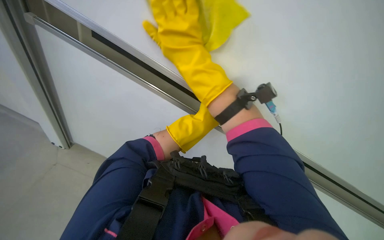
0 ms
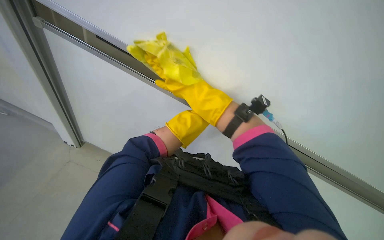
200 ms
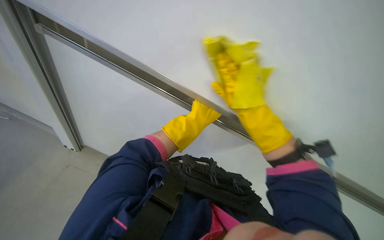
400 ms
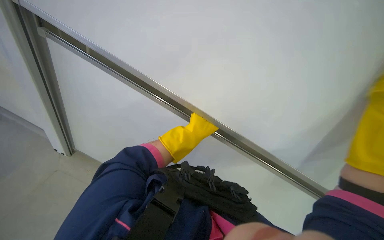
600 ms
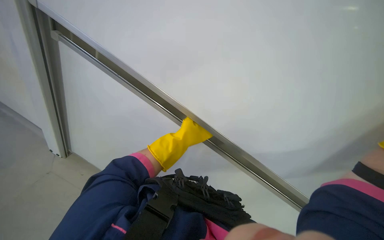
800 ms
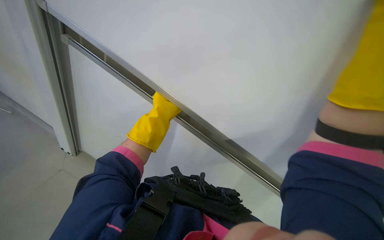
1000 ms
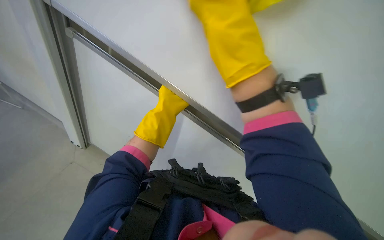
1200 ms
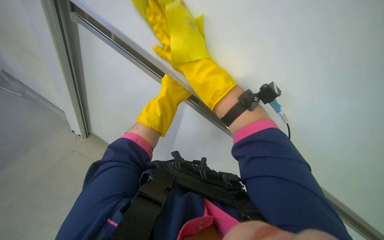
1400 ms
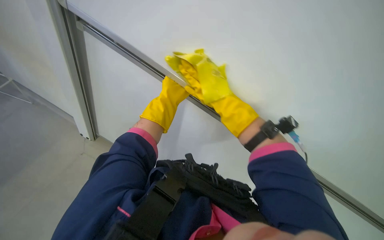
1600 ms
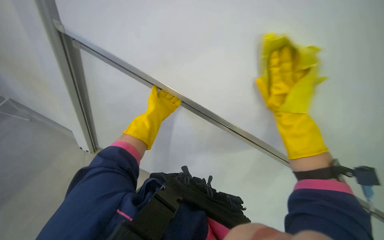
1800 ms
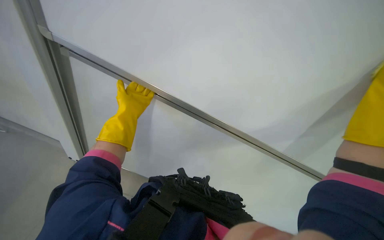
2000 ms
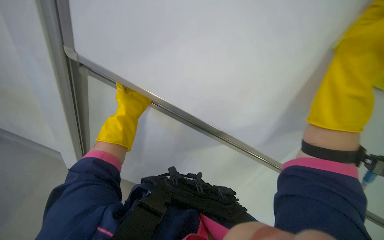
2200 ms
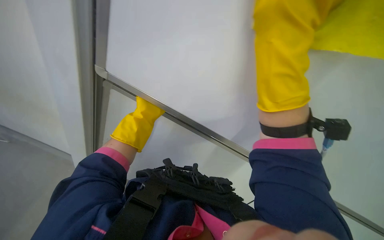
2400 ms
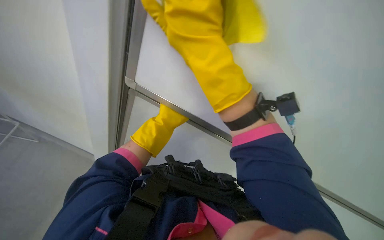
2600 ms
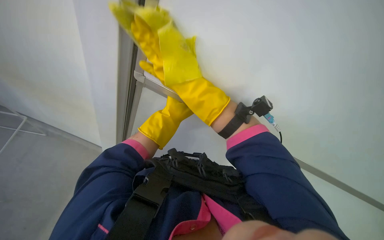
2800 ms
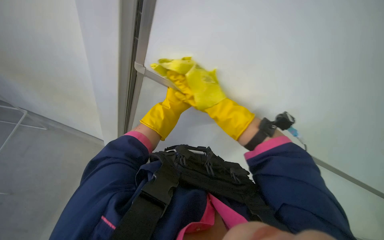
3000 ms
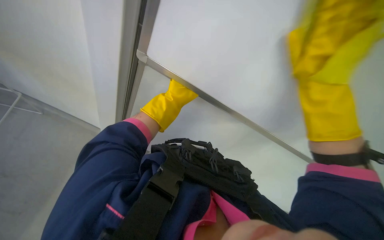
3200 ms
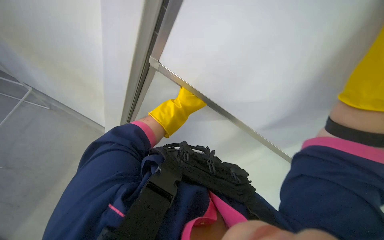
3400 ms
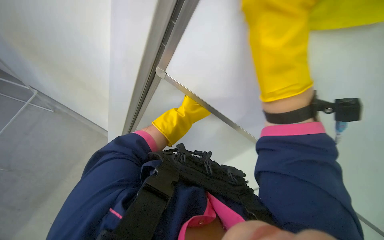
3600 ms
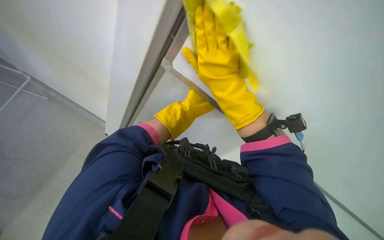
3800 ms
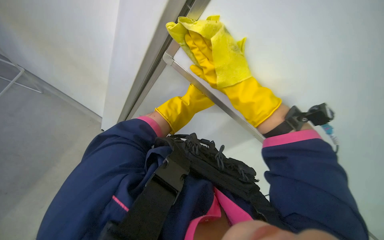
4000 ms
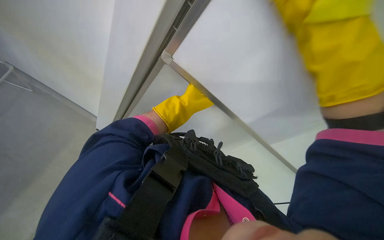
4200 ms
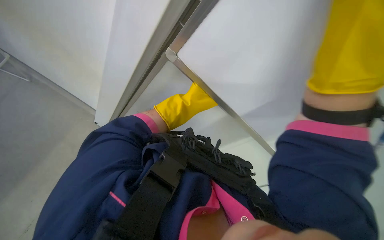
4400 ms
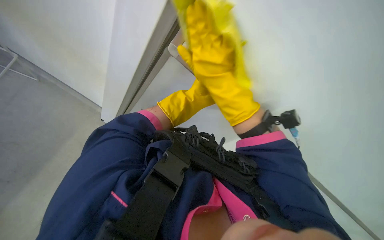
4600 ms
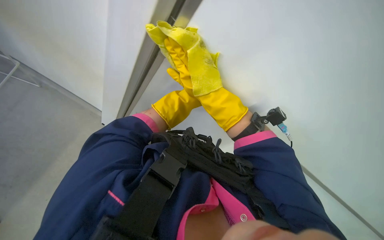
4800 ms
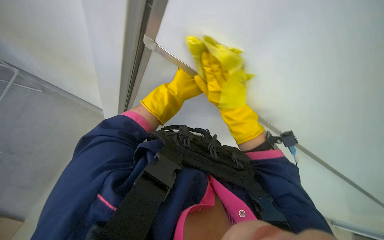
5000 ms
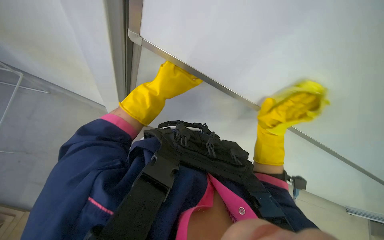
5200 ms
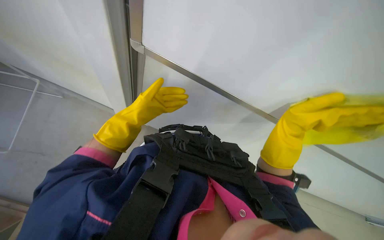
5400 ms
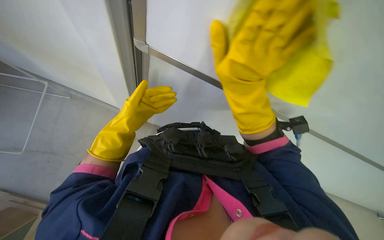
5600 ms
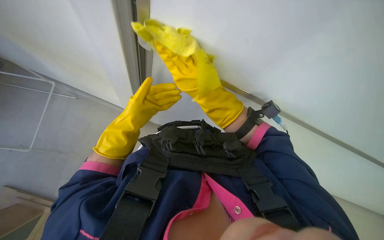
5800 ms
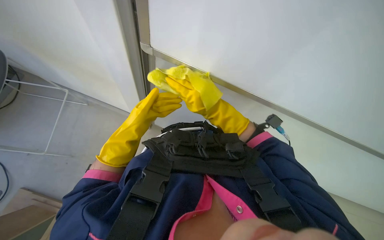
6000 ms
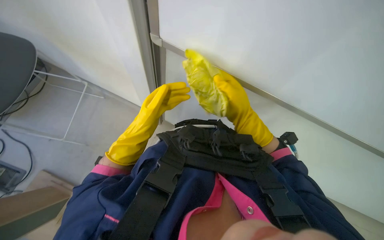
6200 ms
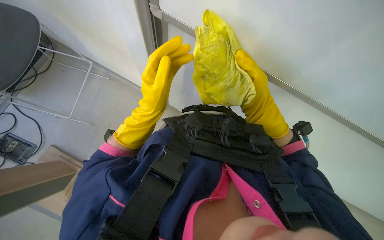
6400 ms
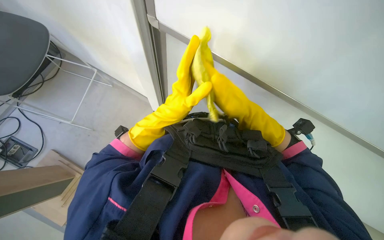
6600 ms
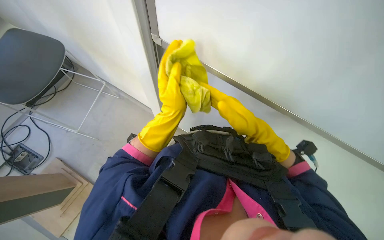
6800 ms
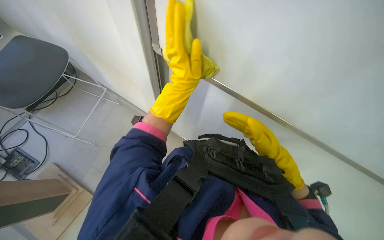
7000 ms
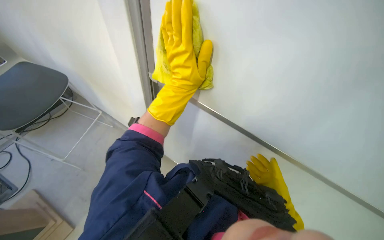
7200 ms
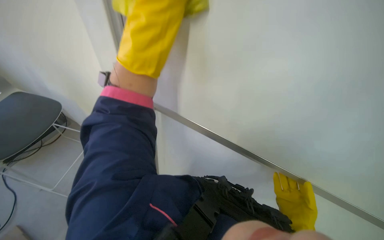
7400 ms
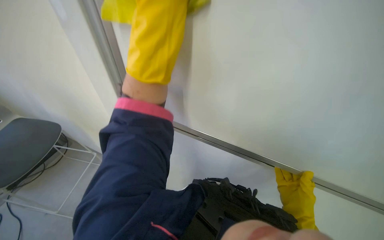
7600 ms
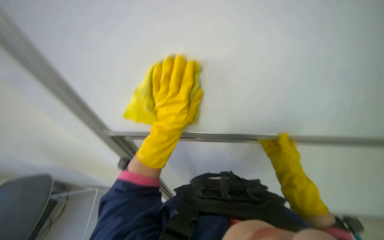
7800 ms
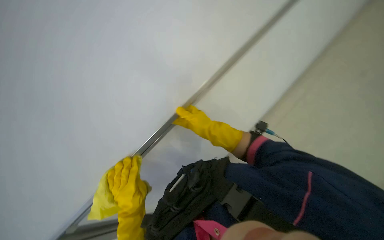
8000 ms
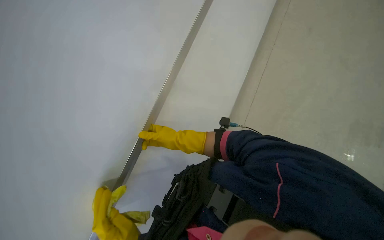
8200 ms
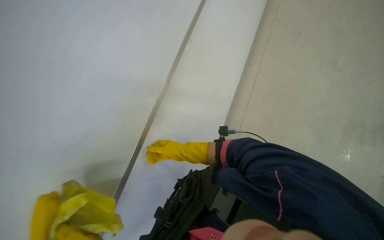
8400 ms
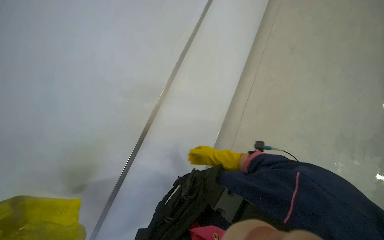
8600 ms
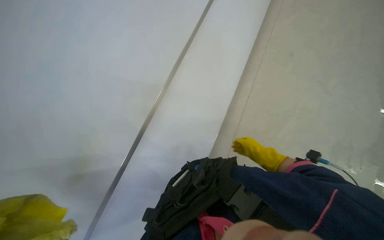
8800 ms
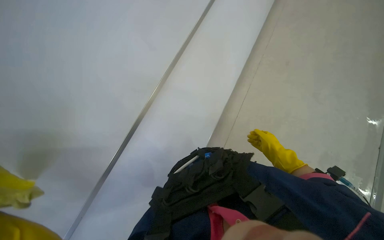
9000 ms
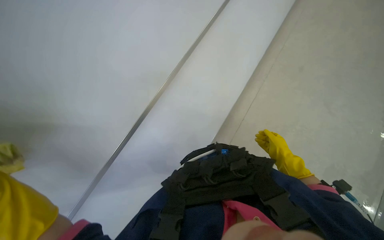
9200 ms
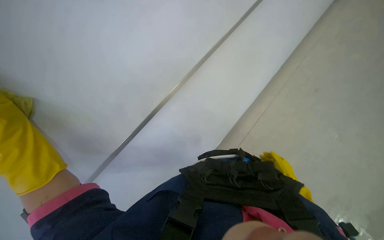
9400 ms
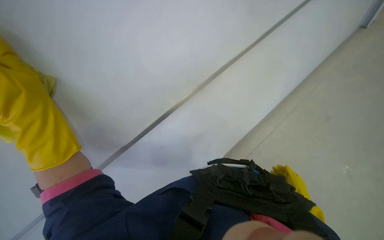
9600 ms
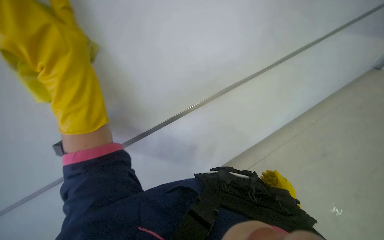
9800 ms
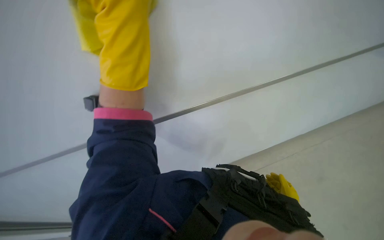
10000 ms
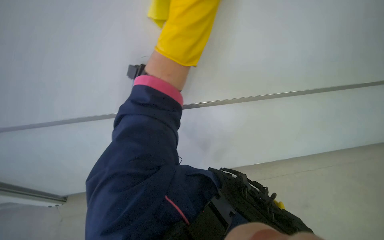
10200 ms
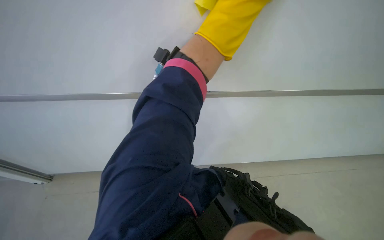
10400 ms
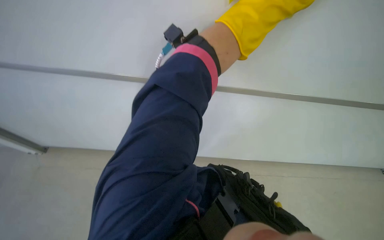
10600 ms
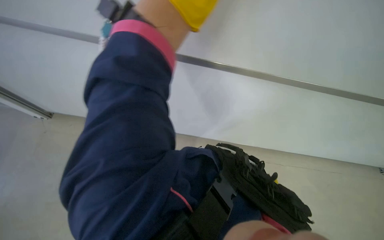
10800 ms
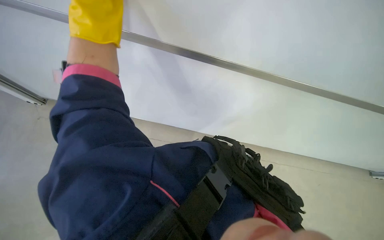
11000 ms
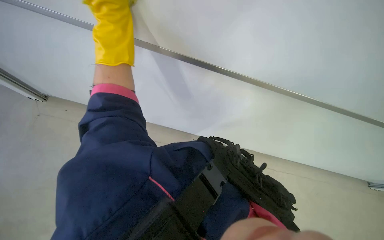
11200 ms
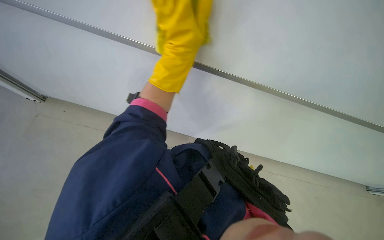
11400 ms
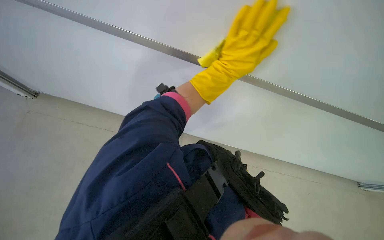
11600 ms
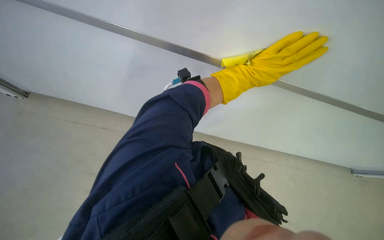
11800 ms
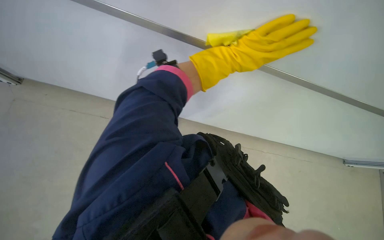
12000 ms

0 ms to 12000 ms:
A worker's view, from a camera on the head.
Job: wiping surfaces.
The whole recording: Cleaning whiteboard. The worker cleans the whiteboard with a cloth.
0 ms to 1600 ms: The left hand moves up the picture, about 25 cm, and goes nearer to the camera and returns, about 15 cm each way.
4400 ms to 6000 ms: The right hand goes nearer and farther, about 30 cm each way, reversing 2 times.
9000 ms to 10400 ms: The scene rotates clockwise by roughly 35 degrees.

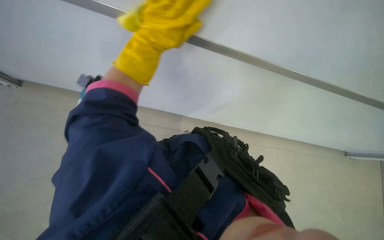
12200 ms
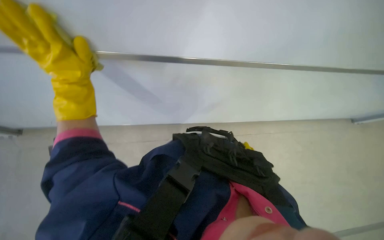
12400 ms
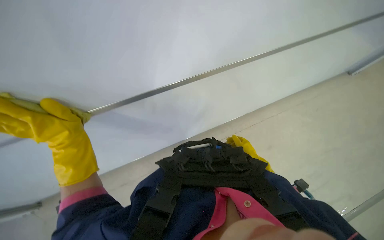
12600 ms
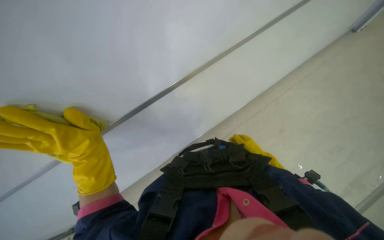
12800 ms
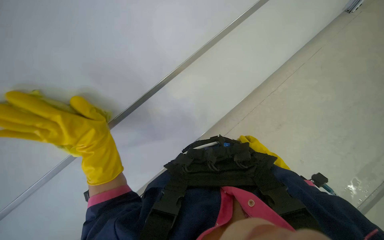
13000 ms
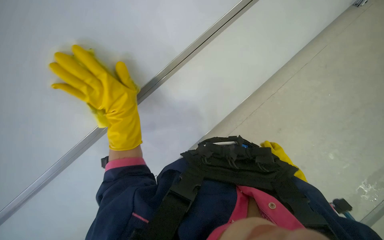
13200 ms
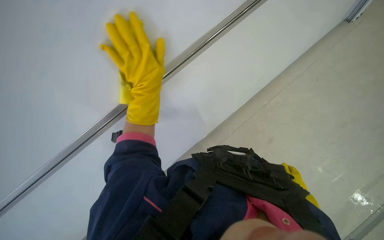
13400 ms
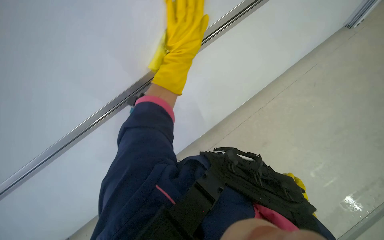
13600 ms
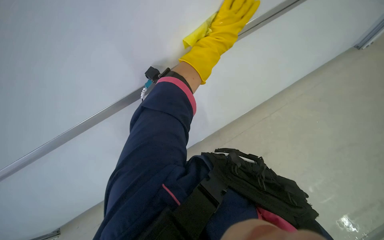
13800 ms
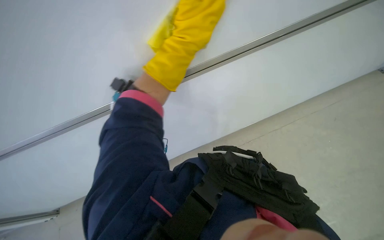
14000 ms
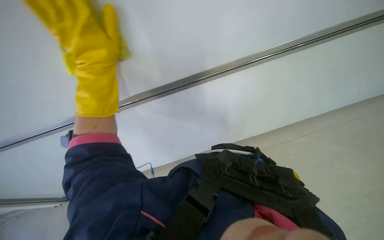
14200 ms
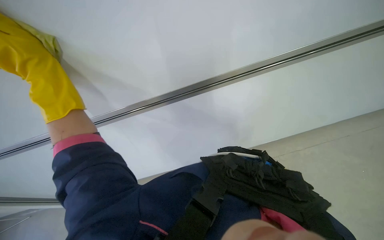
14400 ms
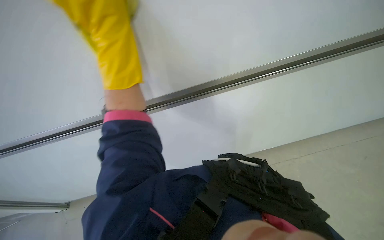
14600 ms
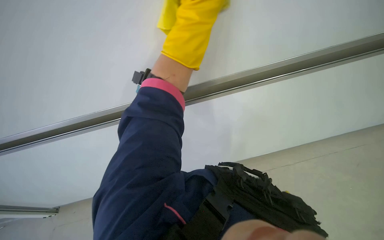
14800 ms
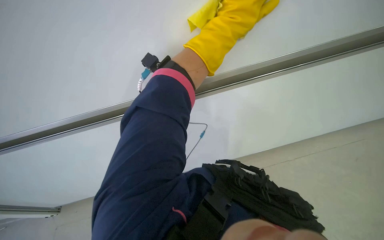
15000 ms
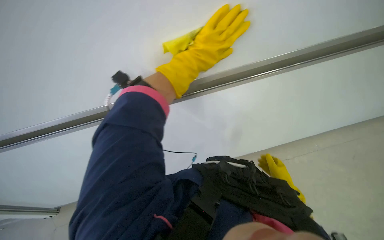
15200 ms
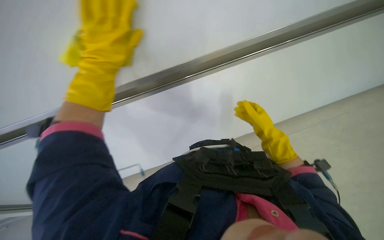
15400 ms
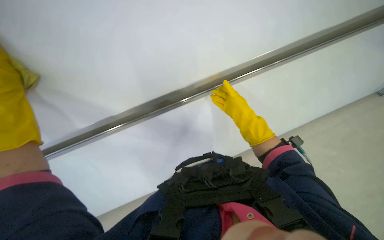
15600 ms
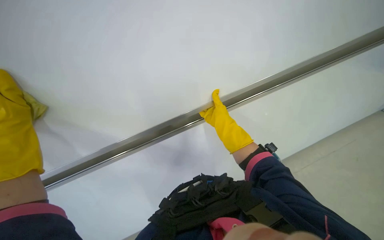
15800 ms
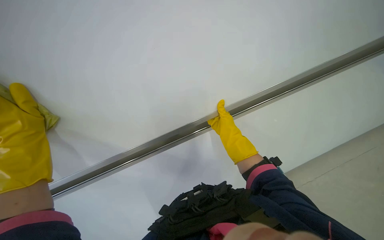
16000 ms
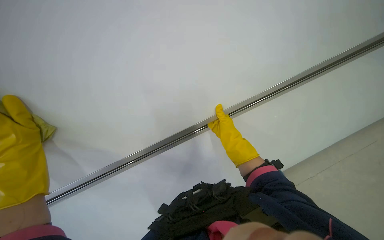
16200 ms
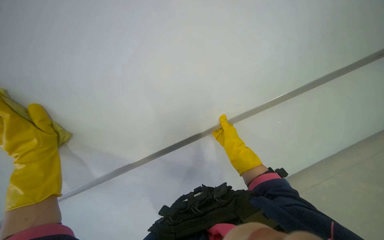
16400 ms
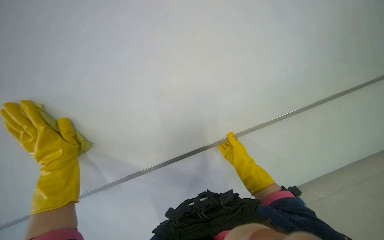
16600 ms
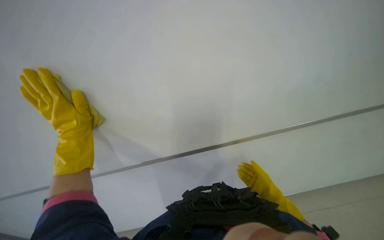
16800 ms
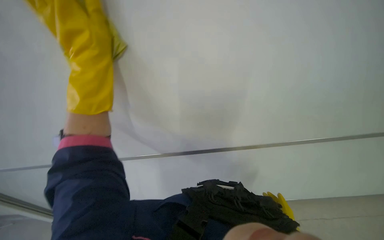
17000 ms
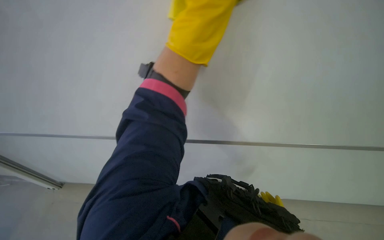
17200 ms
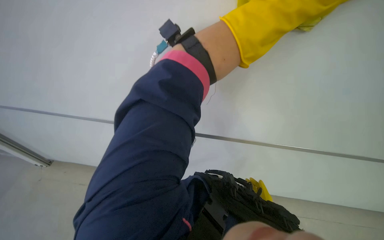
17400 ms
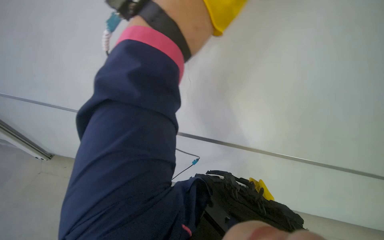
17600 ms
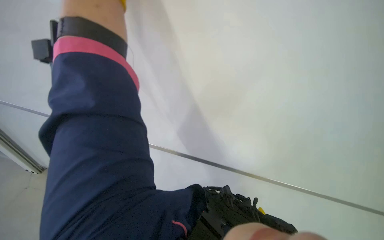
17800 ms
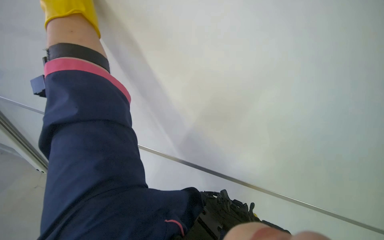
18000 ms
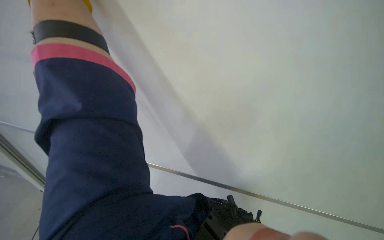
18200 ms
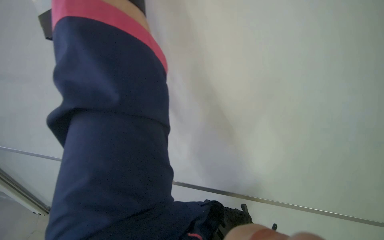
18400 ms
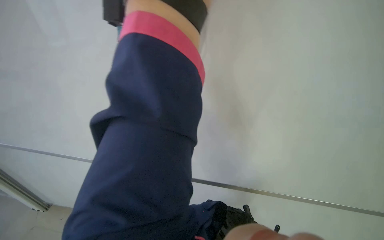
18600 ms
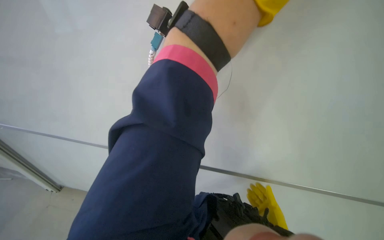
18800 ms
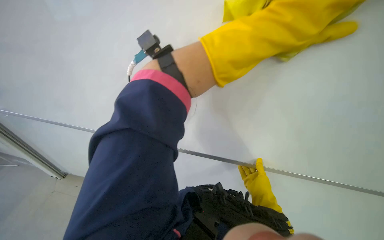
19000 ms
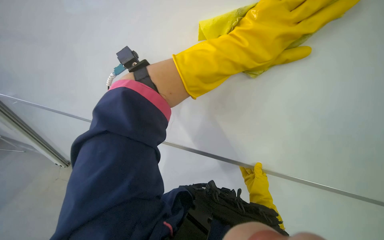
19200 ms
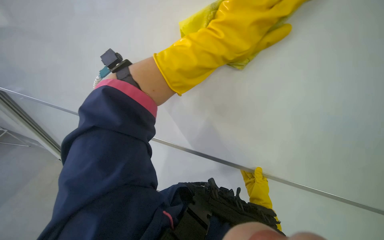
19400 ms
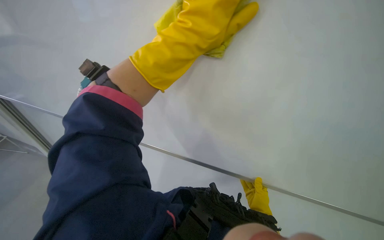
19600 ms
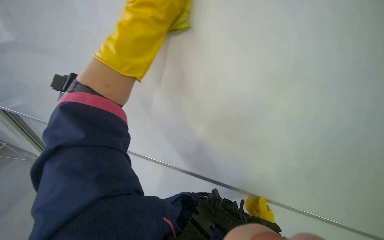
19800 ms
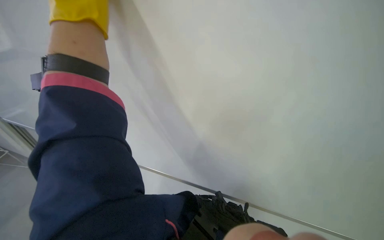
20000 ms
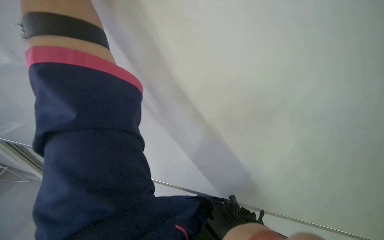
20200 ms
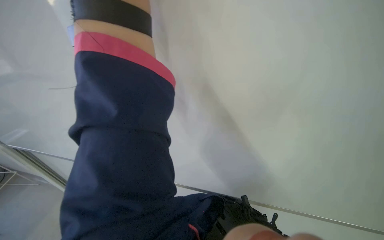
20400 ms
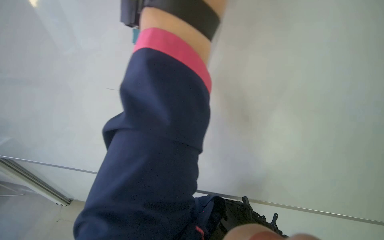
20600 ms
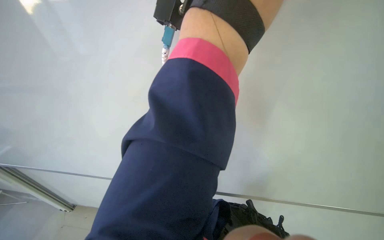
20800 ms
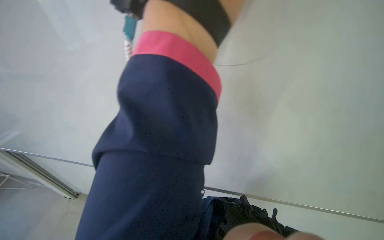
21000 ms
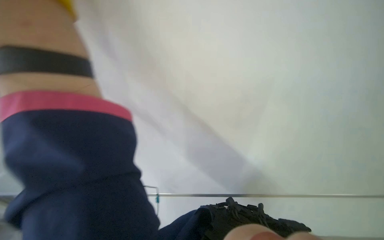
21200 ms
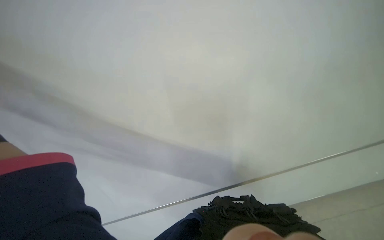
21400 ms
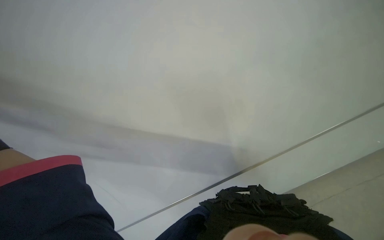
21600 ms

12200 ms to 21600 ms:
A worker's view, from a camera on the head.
Job: wiping surfaces.
The whole recording: Cleaning whiteboard. The worker cleans the whiteboard with a cloth.
12200 ms to 13800 ms: The wearer's head swings roughly 45 degrees to the left. The wearer looks some 15 degrees further downward.
13800 ms to 15400 ms: The left hand moves left and right over some 40 cm, changing direction 2 times.
